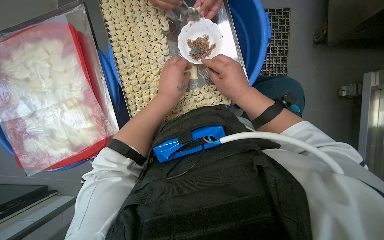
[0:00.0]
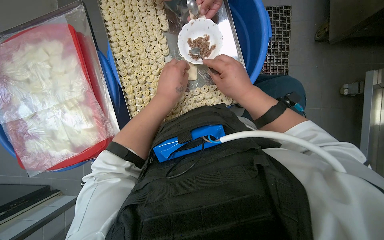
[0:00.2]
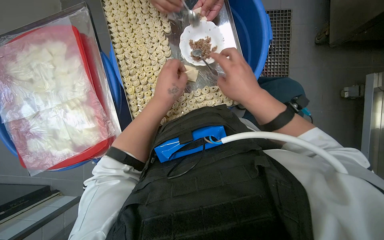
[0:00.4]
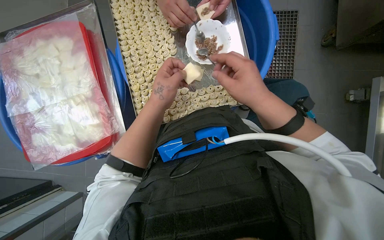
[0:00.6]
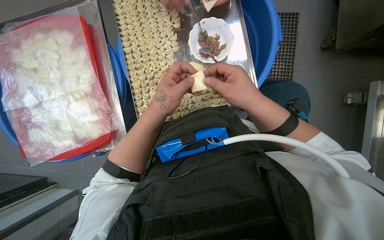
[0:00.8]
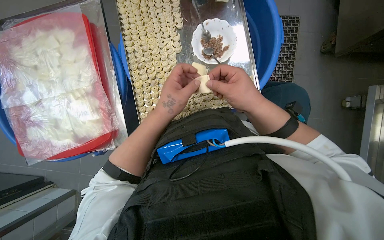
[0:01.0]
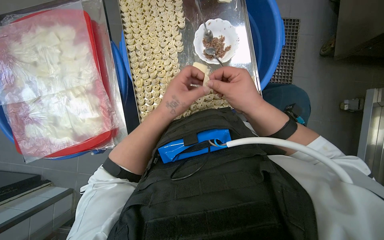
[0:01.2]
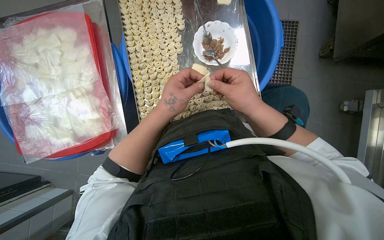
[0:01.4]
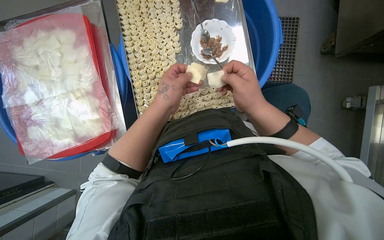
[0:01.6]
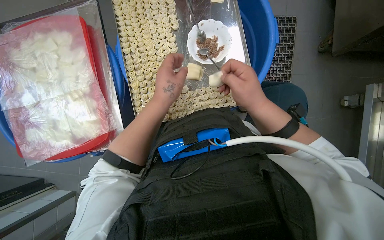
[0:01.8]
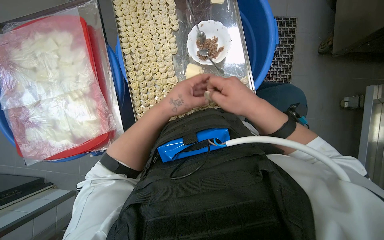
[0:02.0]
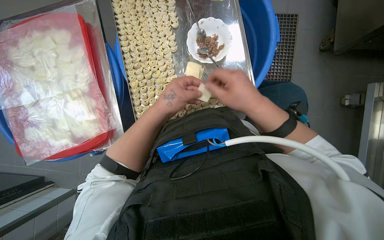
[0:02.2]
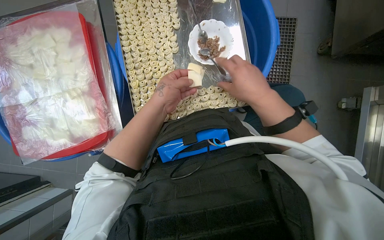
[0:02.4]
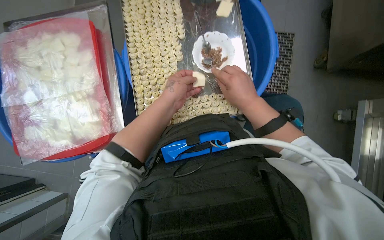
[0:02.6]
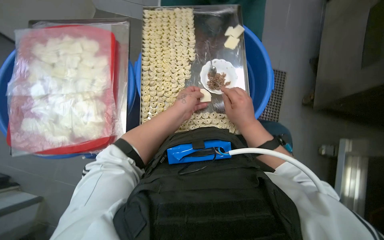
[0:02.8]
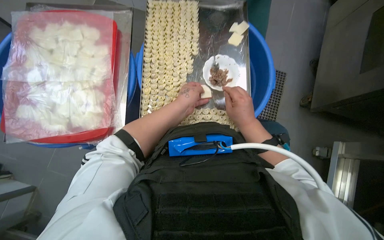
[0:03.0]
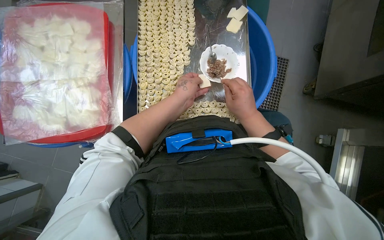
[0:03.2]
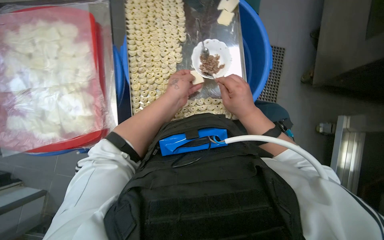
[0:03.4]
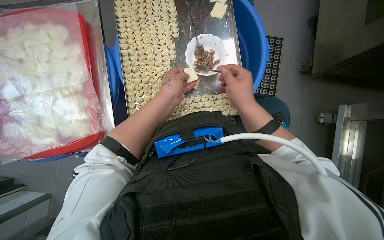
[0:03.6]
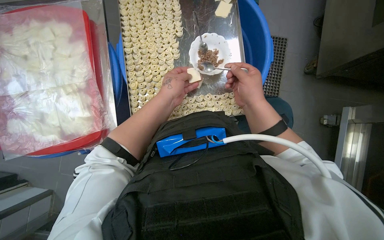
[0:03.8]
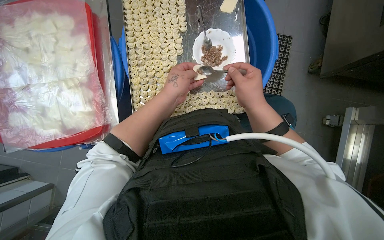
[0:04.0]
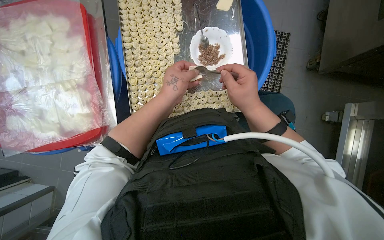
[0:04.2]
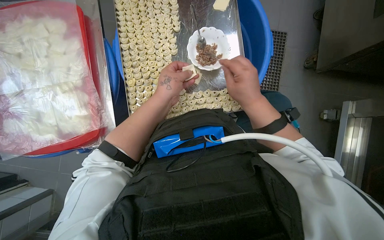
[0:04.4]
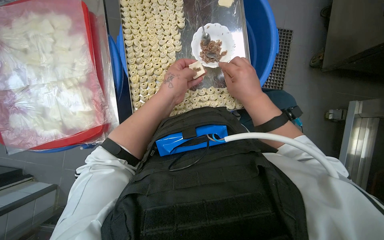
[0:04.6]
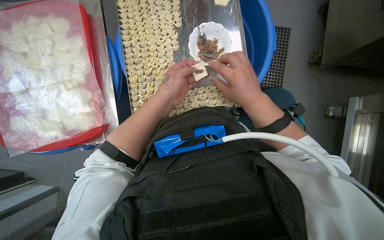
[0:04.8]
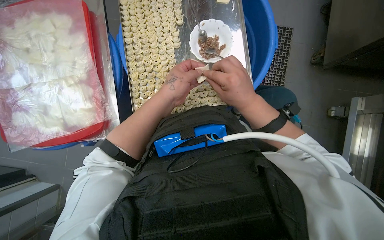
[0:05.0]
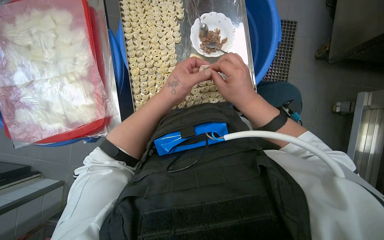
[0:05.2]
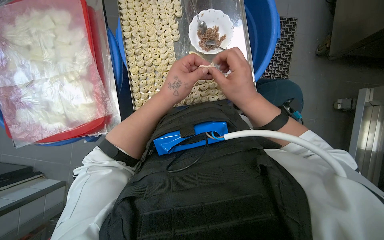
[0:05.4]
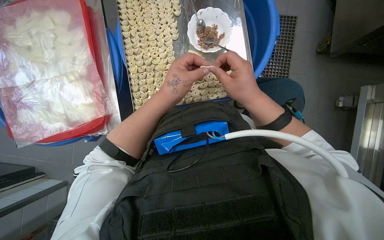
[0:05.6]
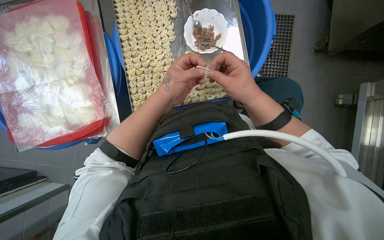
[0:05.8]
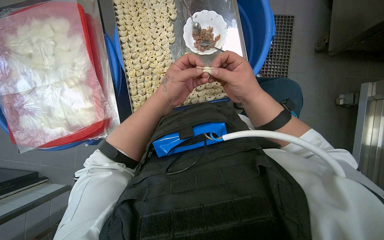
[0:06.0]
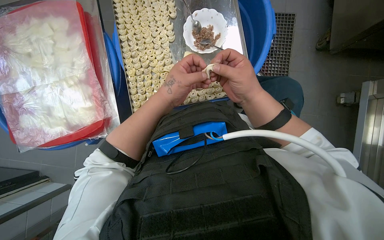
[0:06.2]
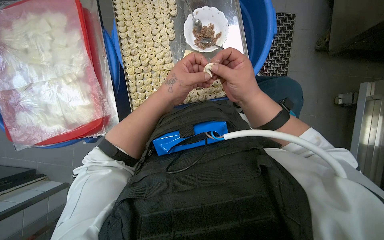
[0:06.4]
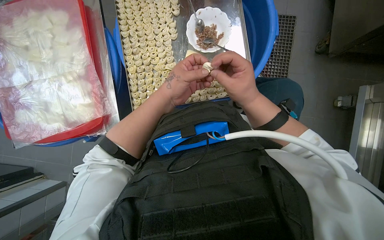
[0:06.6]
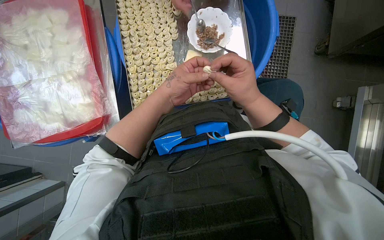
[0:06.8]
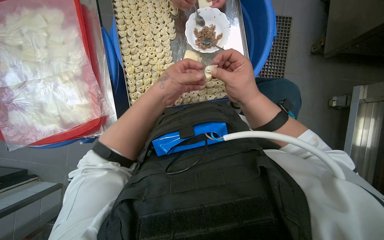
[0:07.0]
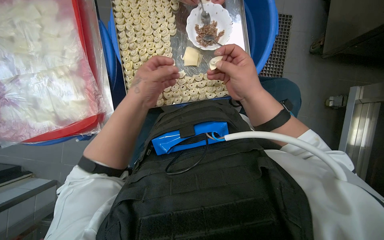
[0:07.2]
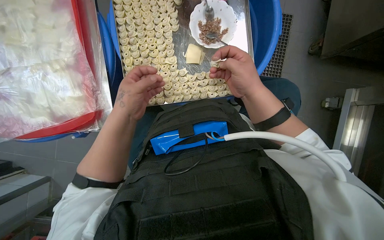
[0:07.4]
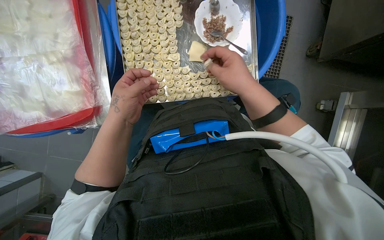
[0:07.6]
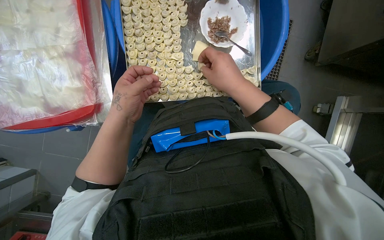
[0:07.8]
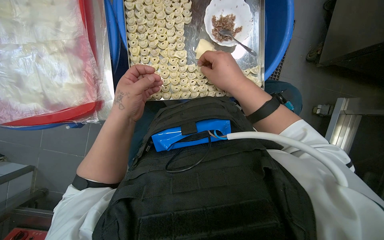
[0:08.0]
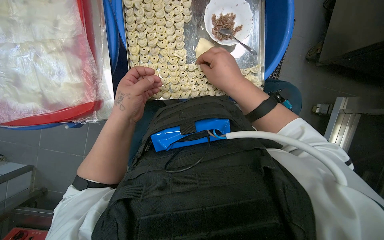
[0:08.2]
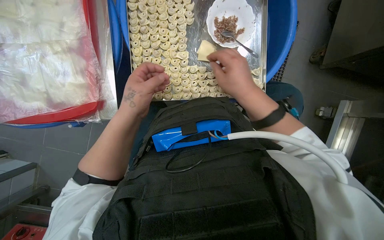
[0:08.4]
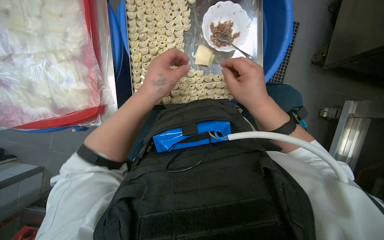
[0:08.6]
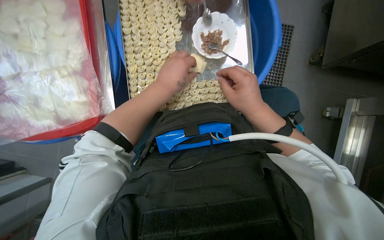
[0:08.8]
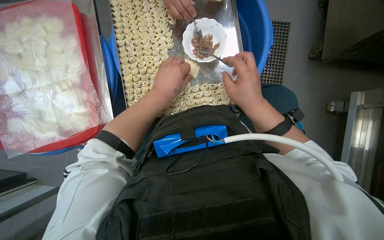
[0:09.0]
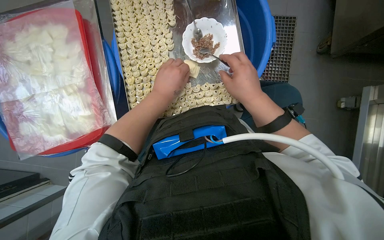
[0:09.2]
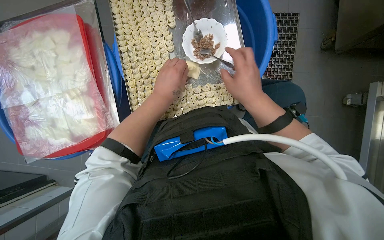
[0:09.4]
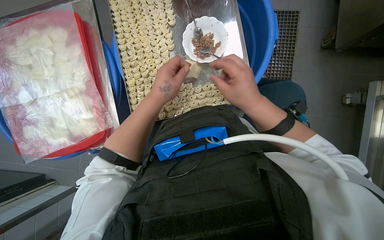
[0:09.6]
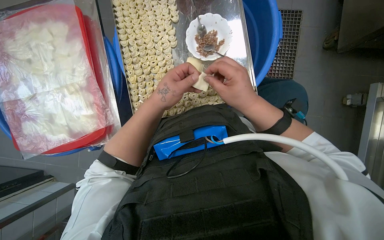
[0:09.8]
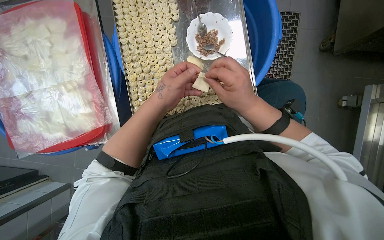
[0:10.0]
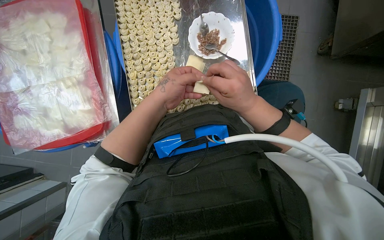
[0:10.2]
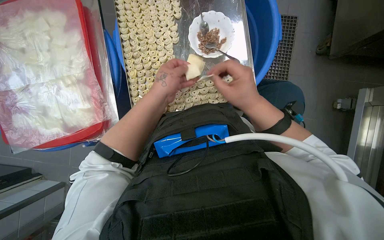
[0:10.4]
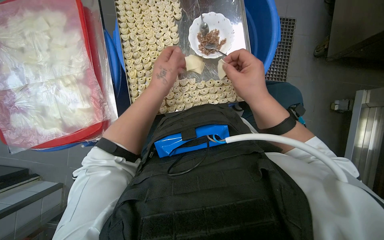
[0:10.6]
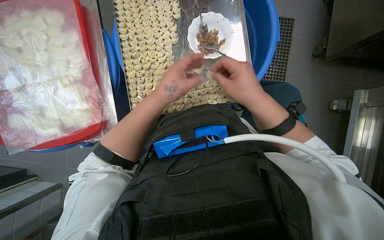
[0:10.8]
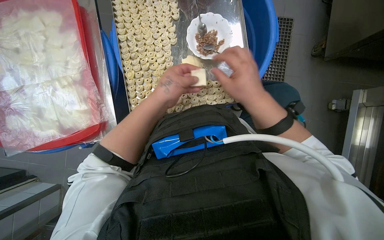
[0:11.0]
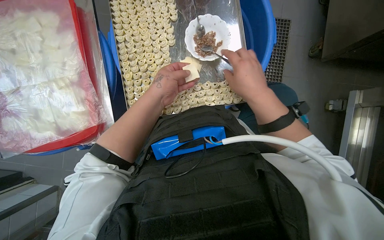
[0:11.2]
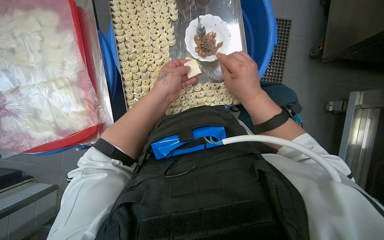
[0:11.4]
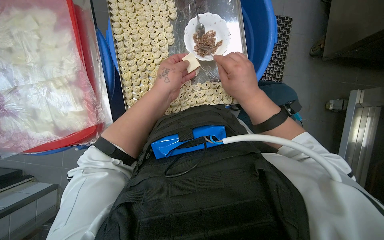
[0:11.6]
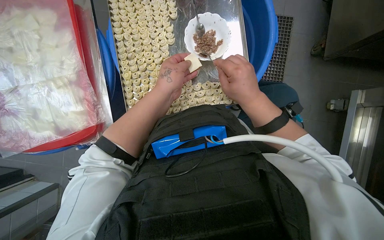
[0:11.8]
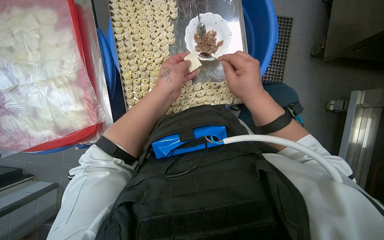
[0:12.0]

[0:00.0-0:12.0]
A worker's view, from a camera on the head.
Job: preparing food.
The whole recording: Filling dough pieces with meat. The worker continues to fill dough pieces with meat and shape them before placing them on a tray.
0:03.0 to 0:04.4: The hands make small movements and keep their place.
0:04.4 to 0:06.0: The hands are busy where they are.
0:06.0 to 0:07.6: The left hand moves to the left, some 10 cm.
0:07.6 to 0:09.0: The left hand is displaced to the right and up the picture by roughly 15 cm.
0:09.0 to 0:12.0: The hands stay close to where they were, moving slightly.

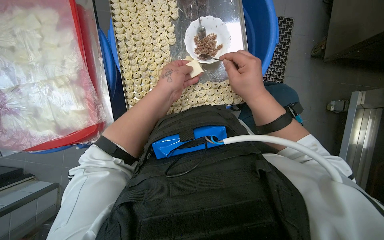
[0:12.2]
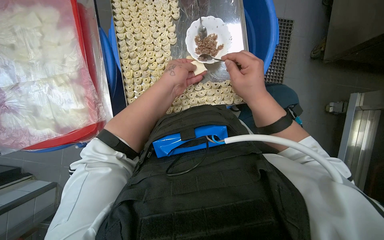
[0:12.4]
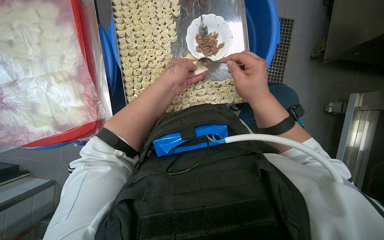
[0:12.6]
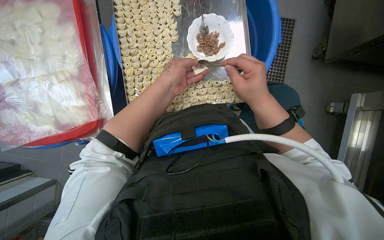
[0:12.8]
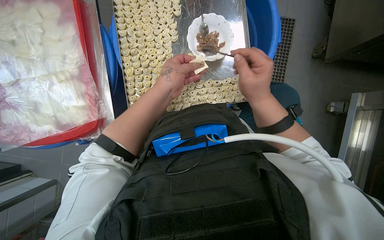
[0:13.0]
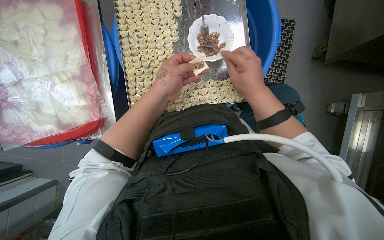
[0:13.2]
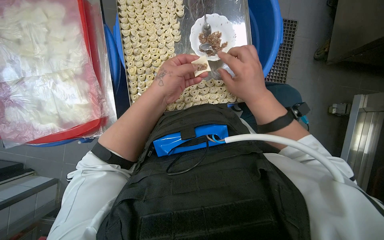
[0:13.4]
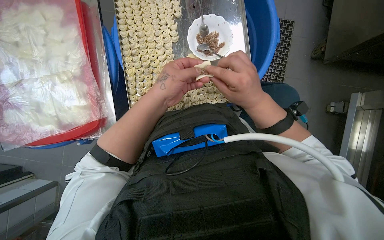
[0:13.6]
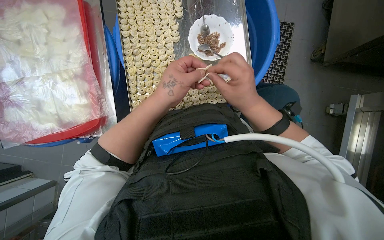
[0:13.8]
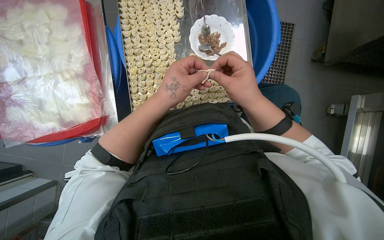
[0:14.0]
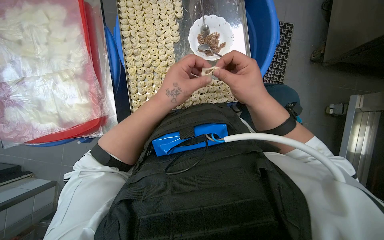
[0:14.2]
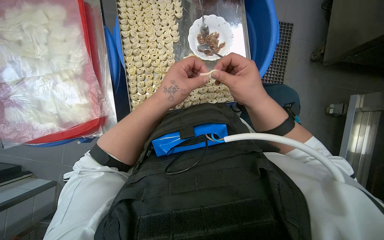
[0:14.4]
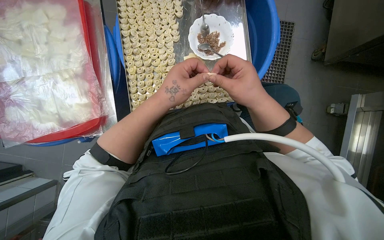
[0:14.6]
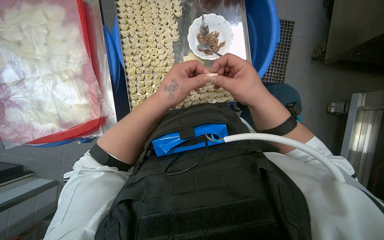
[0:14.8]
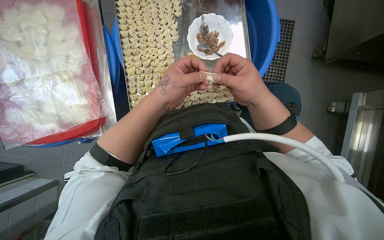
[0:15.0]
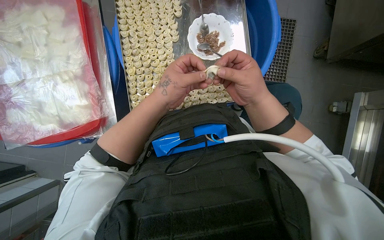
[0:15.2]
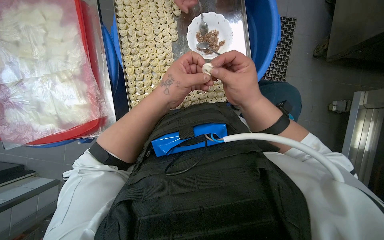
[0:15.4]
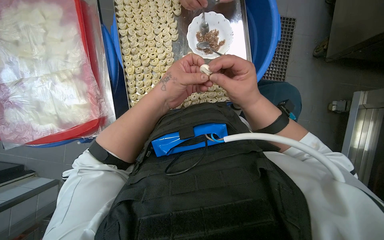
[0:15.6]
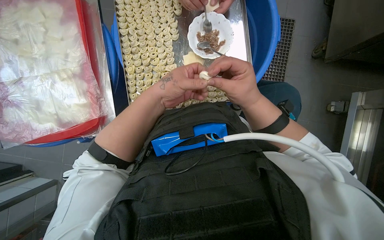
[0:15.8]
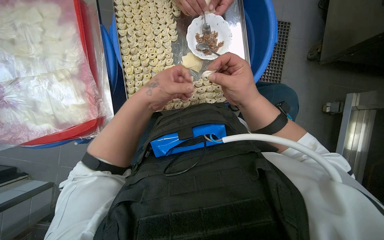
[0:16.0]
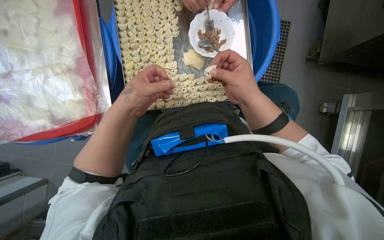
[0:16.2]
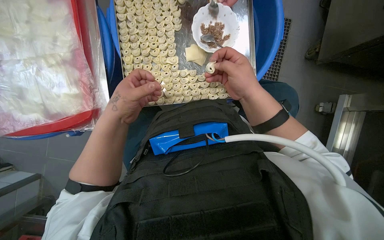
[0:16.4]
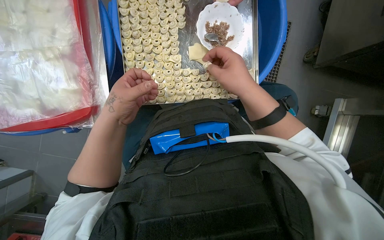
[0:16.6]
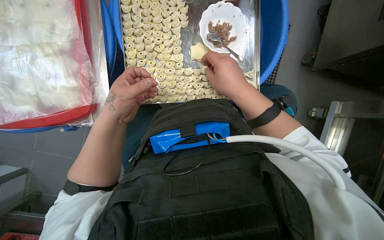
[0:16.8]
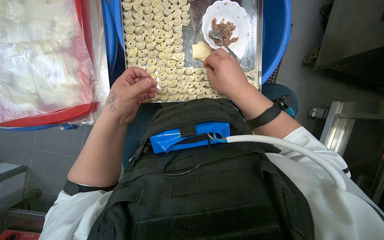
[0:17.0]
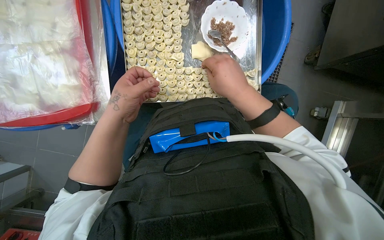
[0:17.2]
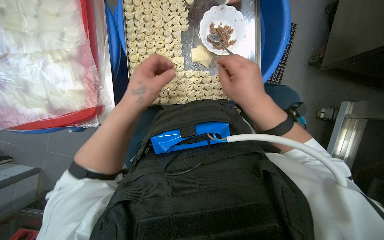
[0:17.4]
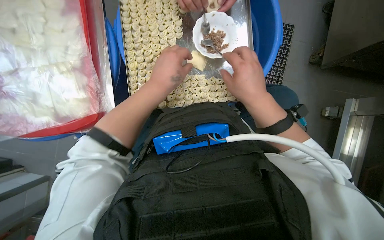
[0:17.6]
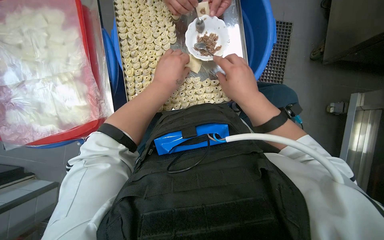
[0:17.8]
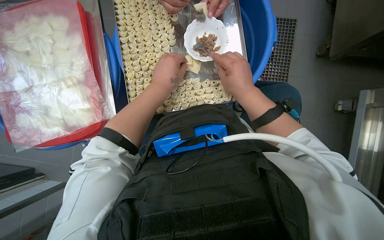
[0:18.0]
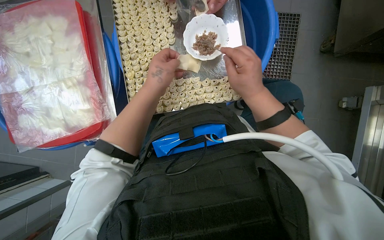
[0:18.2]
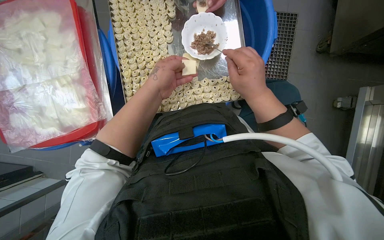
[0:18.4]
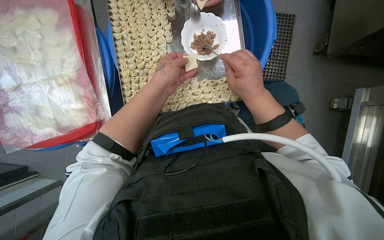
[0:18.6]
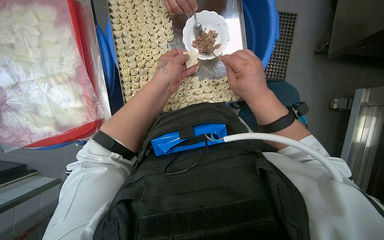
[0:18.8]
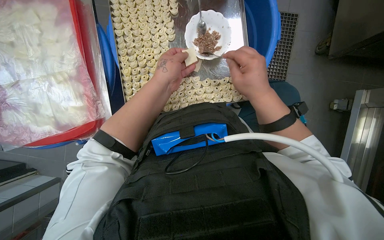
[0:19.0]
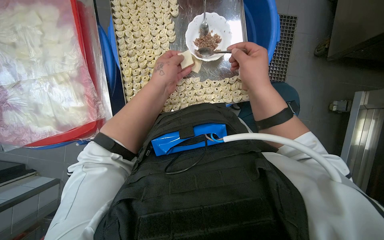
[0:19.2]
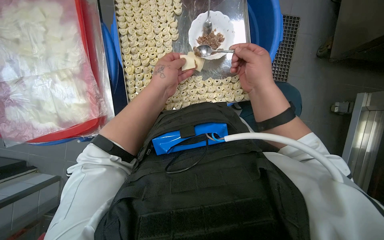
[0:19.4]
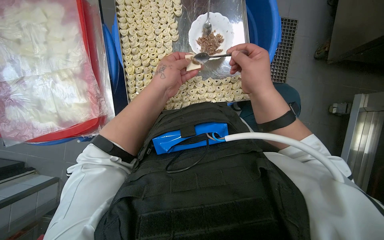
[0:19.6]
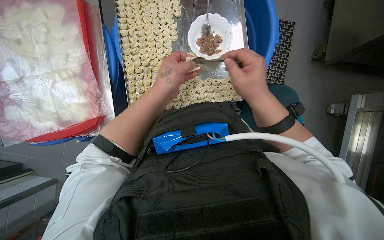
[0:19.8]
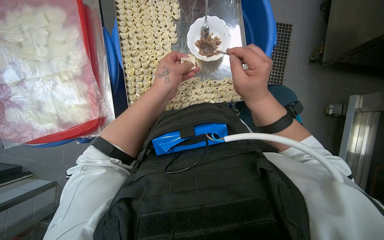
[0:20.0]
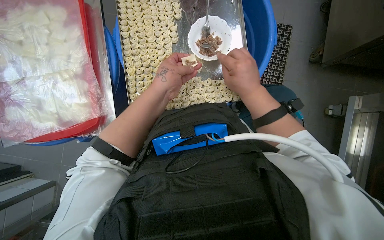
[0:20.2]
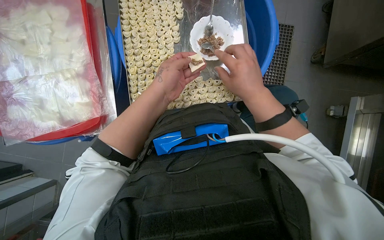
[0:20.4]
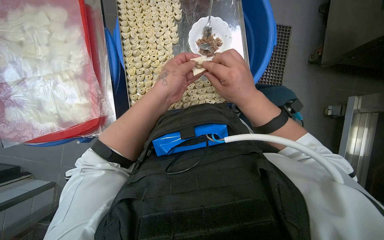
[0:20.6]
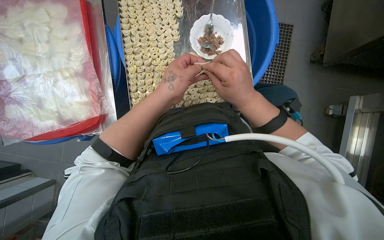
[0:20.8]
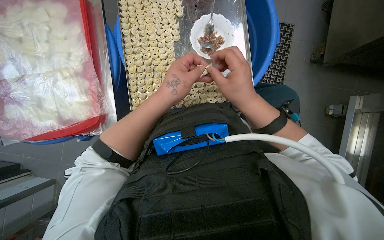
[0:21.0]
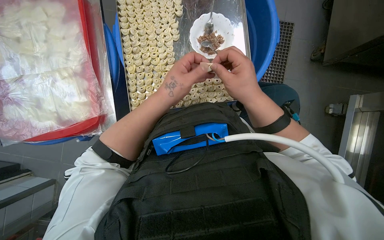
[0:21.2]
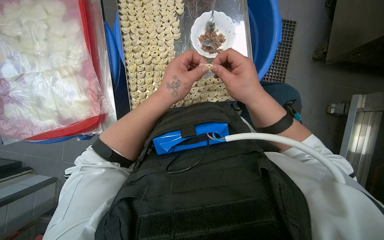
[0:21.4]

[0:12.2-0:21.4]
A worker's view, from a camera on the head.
Job: preparing food.
The whole recording: Filling dough pieces with meat. The worker continues to fill dough pieces with meat and shape them before placing them on a tray.
0:12.2 to 0:15.2: The hands work in one place, with small movements.
0:15.2 to 0:16.8: The left hand is displaced to the left by some 10 cm.
0:16.8 to 0:18.4: The left hand is displaced to the right and up the picture by approximately 15 cm; the right hand goes some 10 cm to the right.
0:18.4 to 0:21.4: The hands work in one place, with small movements.
